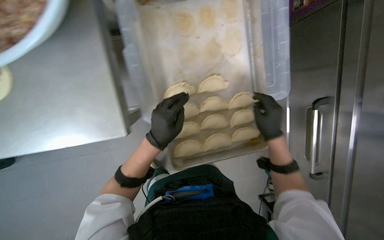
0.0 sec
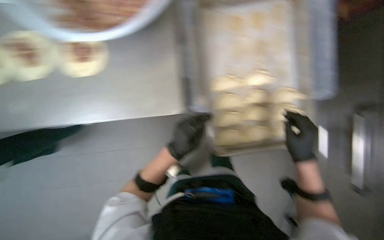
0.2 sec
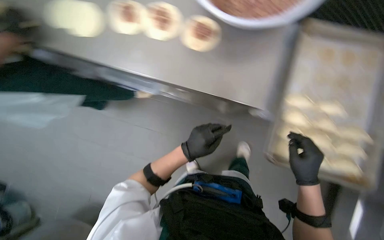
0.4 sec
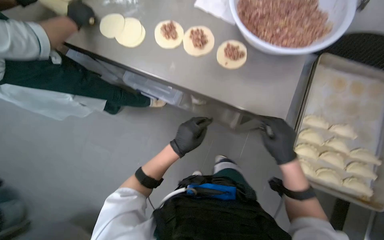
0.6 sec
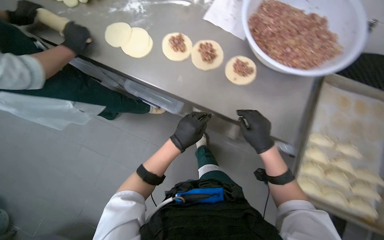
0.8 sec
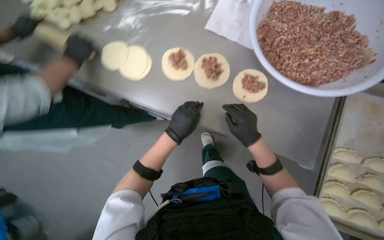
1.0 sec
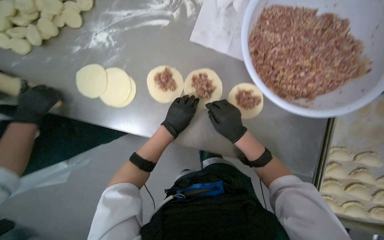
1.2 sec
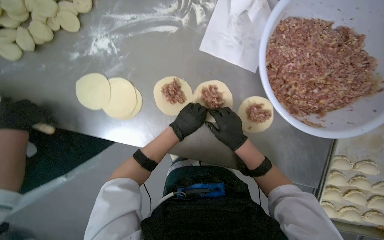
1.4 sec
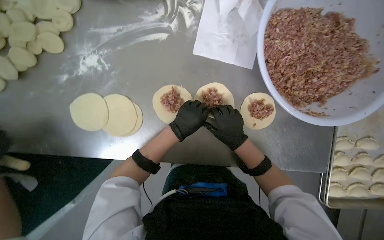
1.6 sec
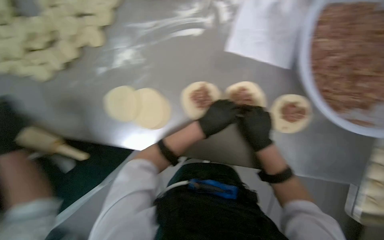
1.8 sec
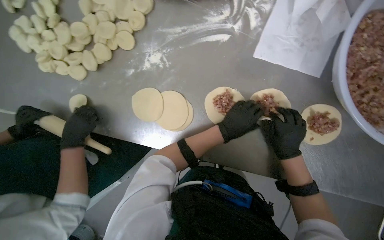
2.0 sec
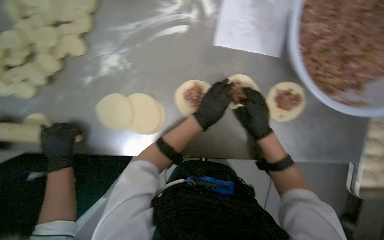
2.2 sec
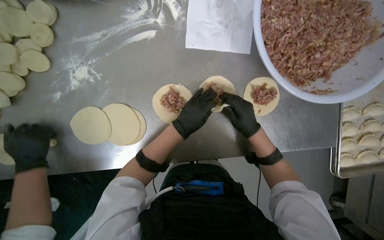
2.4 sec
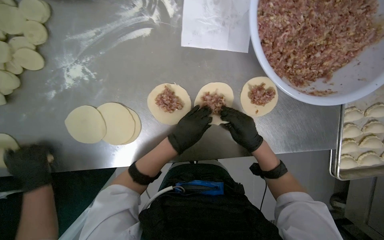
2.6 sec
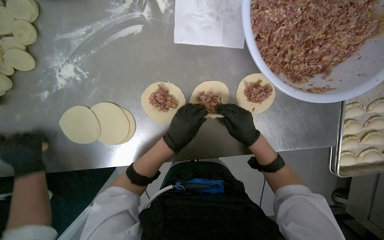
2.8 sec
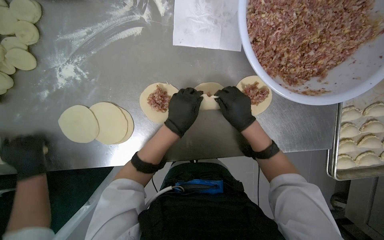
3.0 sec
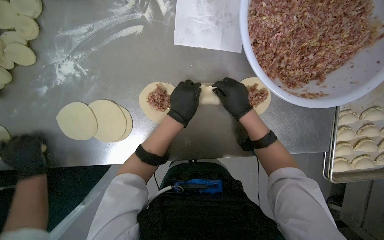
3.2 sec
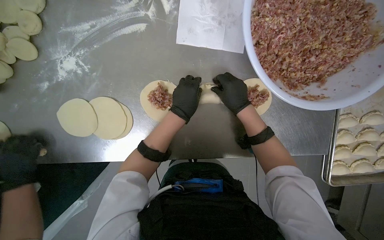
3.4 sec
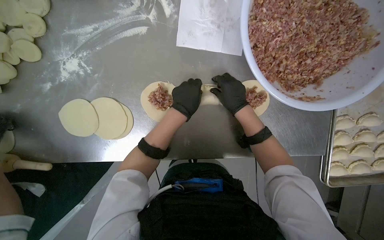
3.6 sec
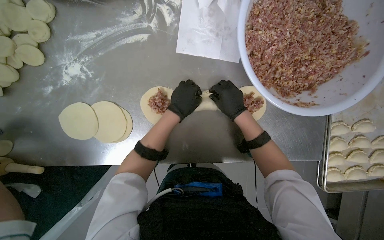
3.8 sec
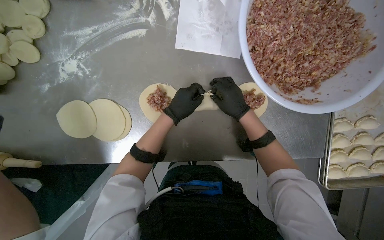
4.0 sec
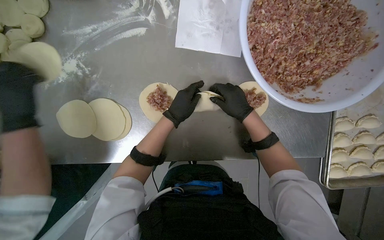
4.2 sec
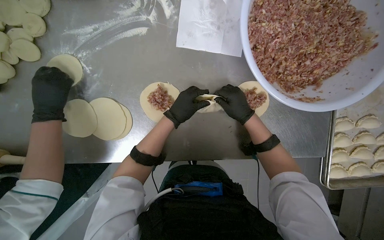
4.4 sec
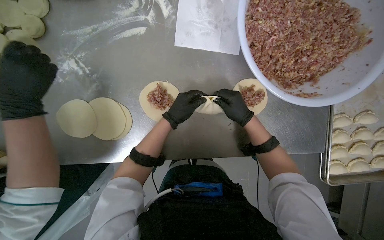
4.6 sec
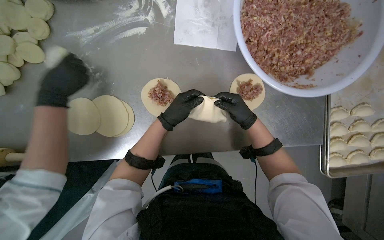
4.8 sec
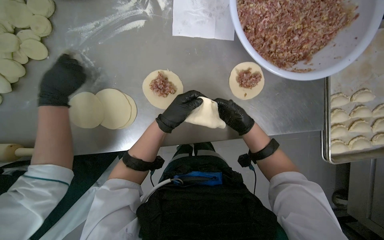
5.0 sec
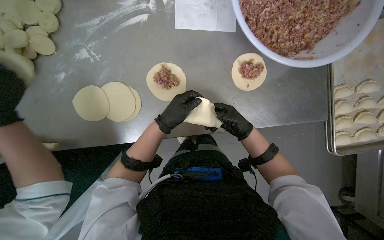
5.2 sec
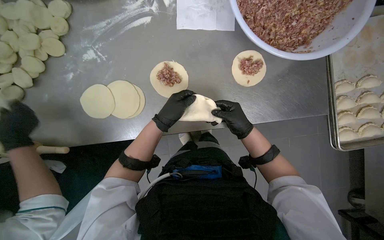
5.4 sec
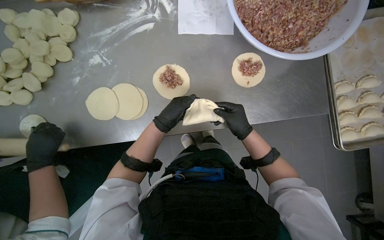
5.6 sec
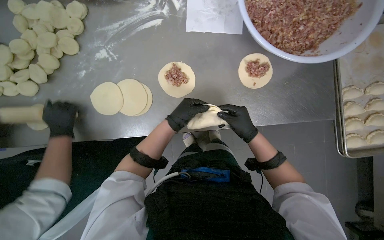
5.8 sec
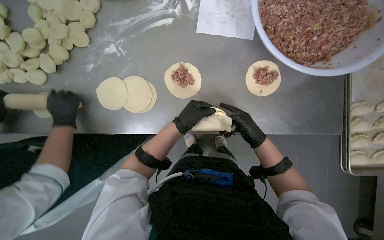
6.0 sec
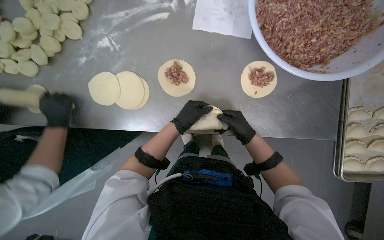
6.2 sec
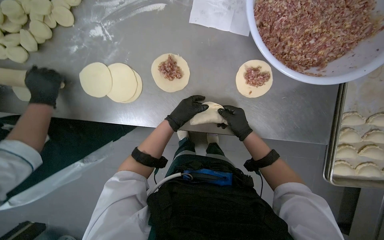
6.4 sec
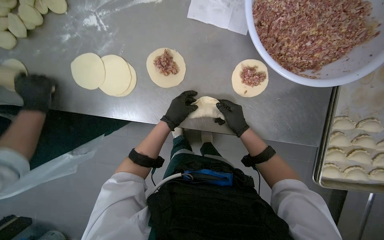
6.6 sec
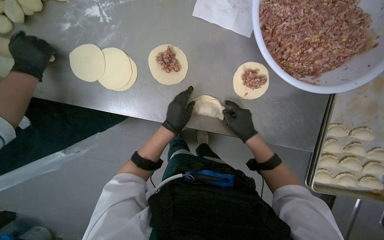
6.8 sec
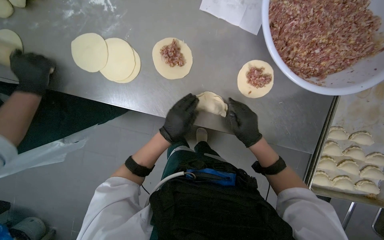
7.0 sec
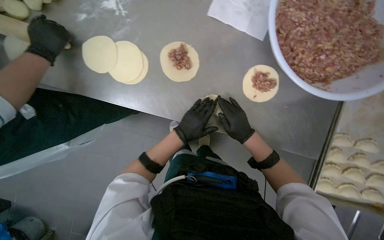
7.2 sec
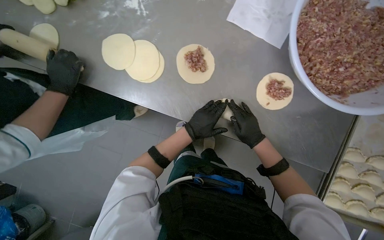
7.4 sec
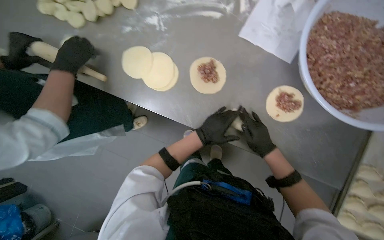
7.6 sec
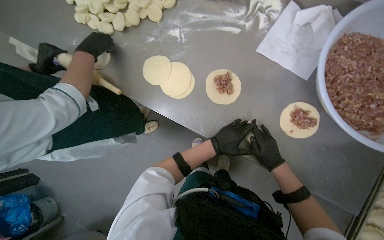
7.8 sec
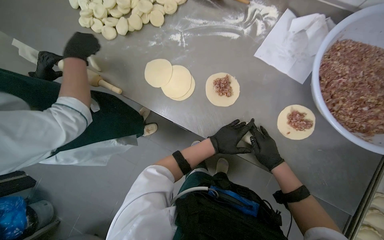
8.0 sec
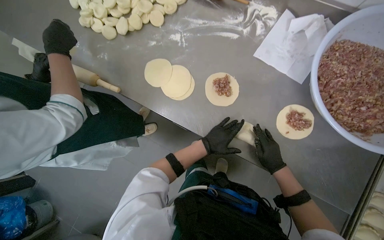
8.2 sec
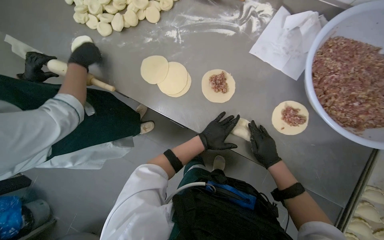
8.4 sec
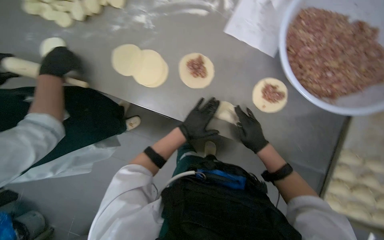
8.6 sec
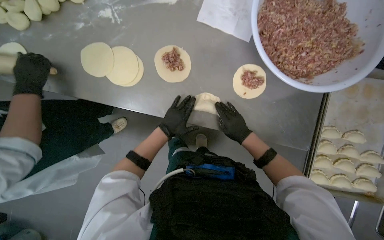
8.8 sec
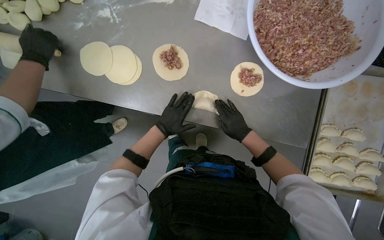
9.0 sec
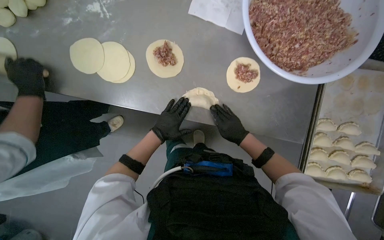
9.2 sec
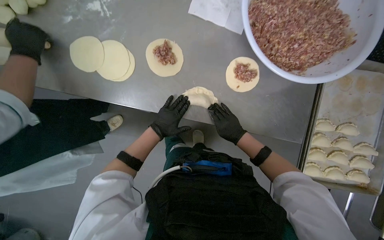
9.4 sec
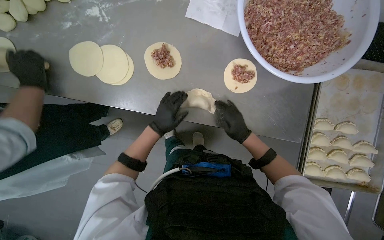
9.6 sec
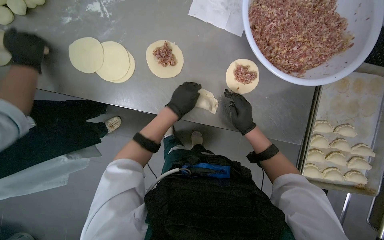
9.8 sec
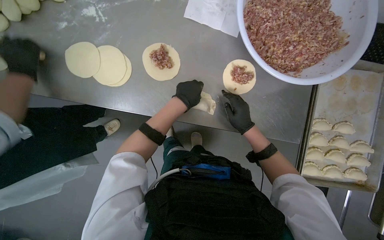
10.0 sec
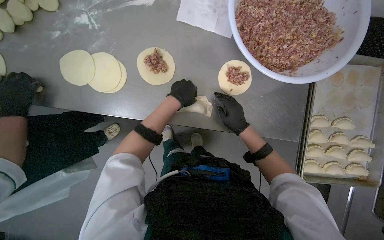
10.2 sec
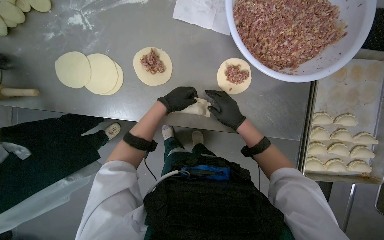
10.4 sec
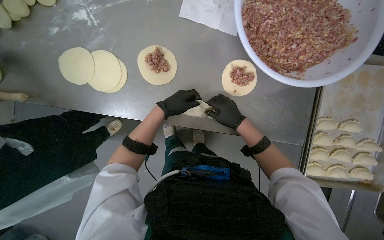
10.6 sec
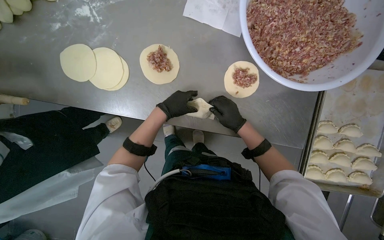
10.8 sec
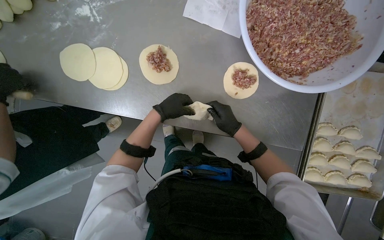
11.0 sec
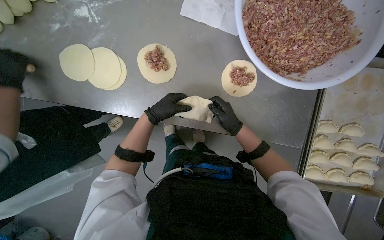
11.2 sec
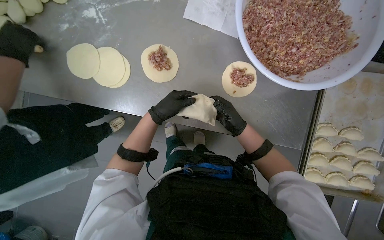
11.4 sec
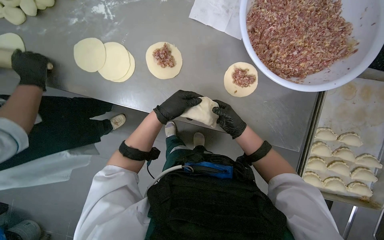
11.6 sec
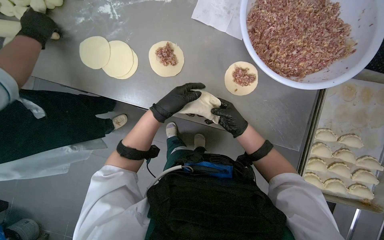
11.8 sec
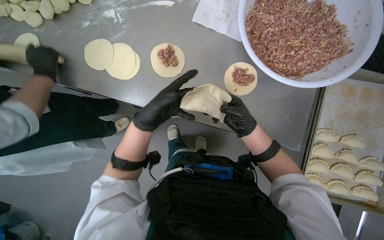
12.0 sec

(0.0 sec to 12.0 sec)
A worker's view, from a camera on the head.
Job: preparing food.
The whole recording: Preparing meat-filled dumplings. The worker places meat filling onto dough circles, seals them, and places them onto a tray.
0.0 sec - 1.6 sec: The head travels about 50 cm.
3.0 sec - 4.4 sec: The hands are busy where they are.
4.4 sec - 6.0 sec: The right hand goes roughly 15 cm down the picture.
7.6 sec - 9.0 sec: The hands make small movements and keep their place.
9.0 sec - 10.4 sec: The left hand heads up the picture, covering approximately 10 cm.
10.4 sec - 12.0 sec: The left hand heads down the picture and nearer to the camera, covering roughly 15 cm.

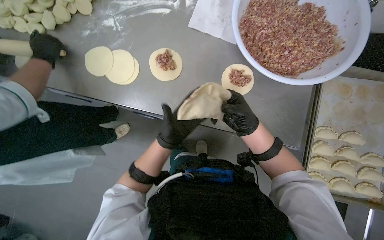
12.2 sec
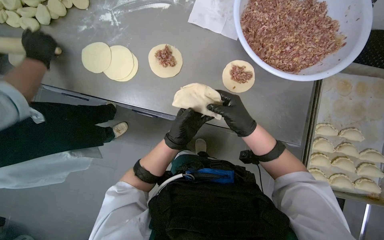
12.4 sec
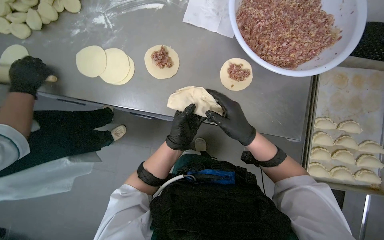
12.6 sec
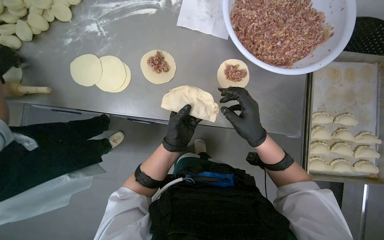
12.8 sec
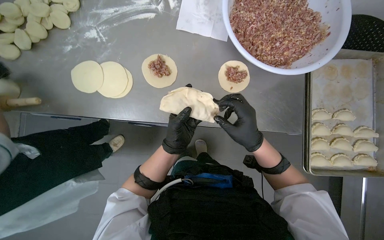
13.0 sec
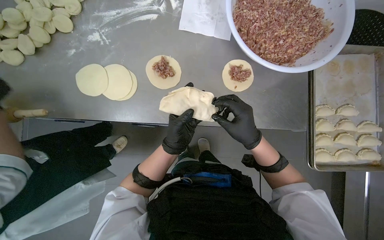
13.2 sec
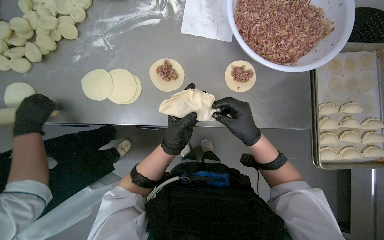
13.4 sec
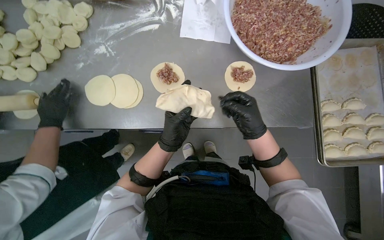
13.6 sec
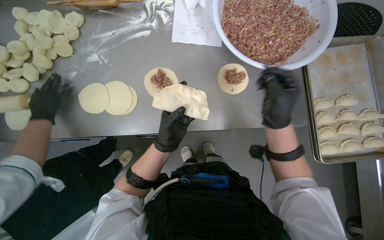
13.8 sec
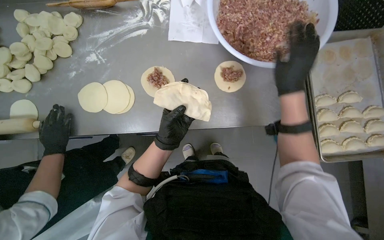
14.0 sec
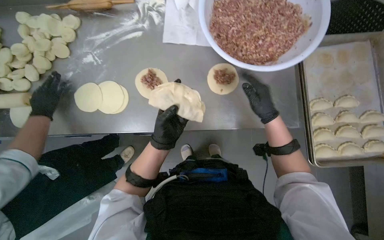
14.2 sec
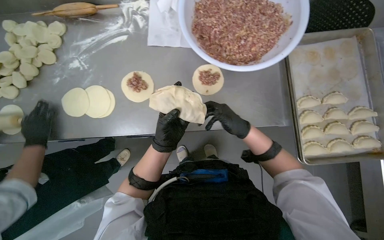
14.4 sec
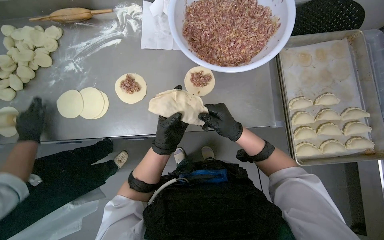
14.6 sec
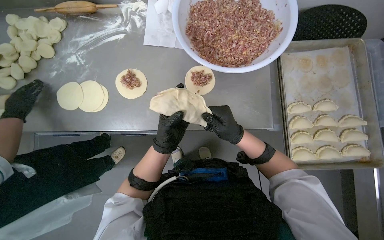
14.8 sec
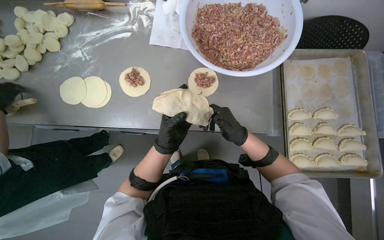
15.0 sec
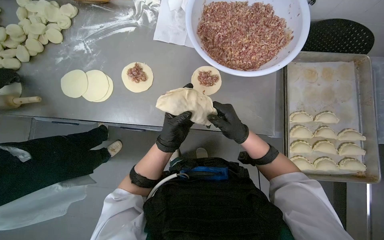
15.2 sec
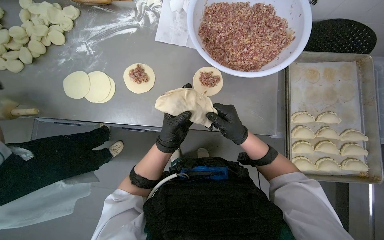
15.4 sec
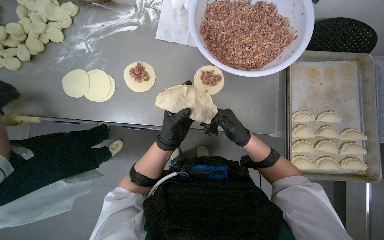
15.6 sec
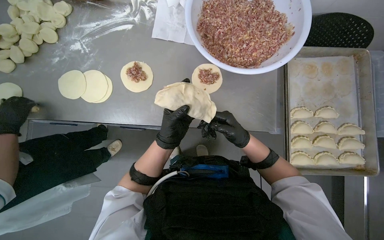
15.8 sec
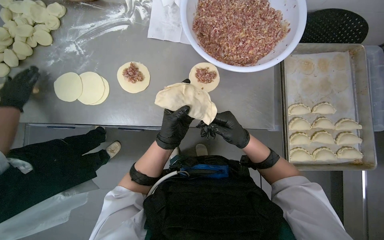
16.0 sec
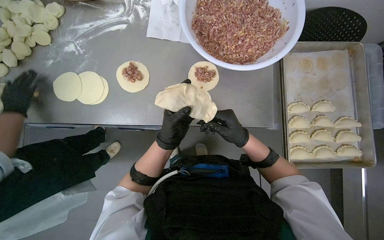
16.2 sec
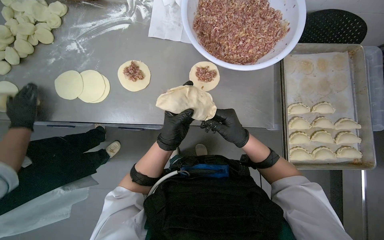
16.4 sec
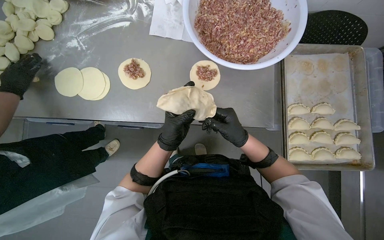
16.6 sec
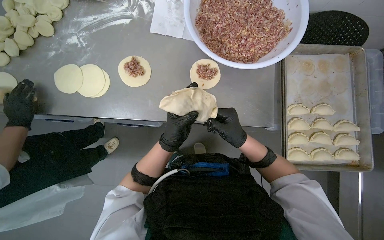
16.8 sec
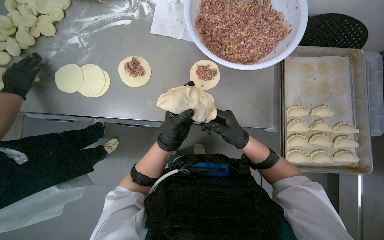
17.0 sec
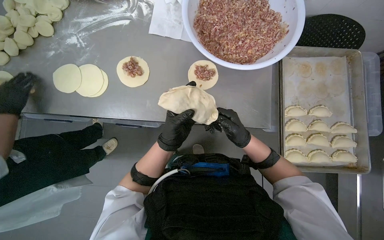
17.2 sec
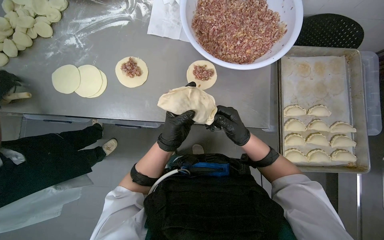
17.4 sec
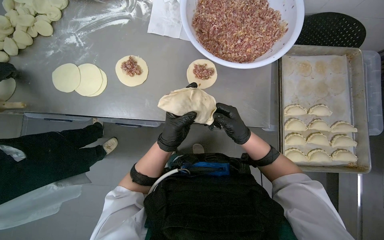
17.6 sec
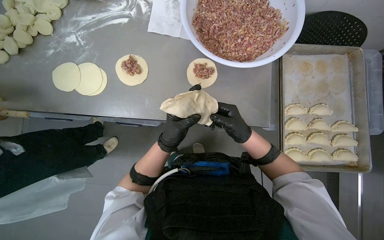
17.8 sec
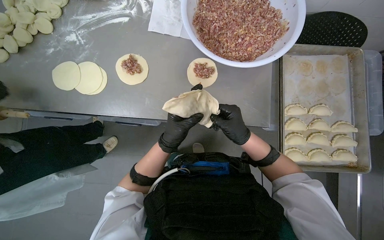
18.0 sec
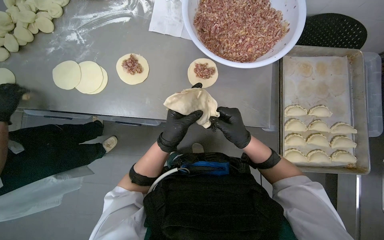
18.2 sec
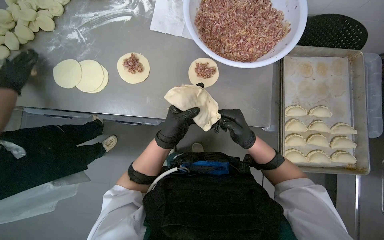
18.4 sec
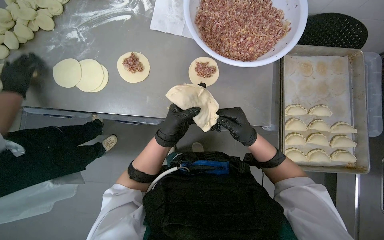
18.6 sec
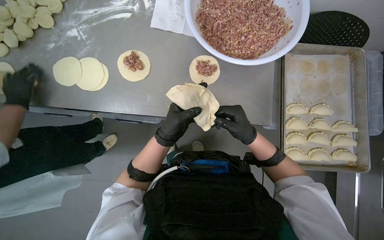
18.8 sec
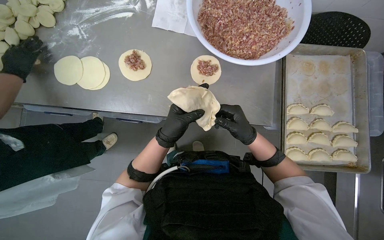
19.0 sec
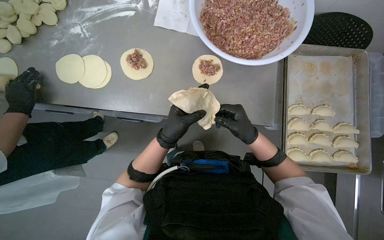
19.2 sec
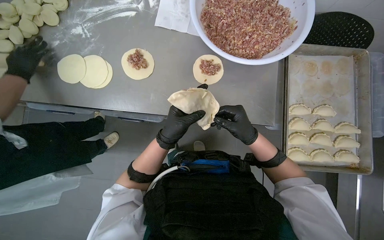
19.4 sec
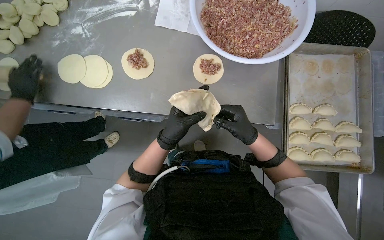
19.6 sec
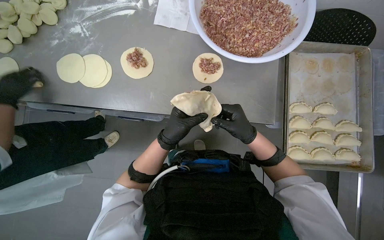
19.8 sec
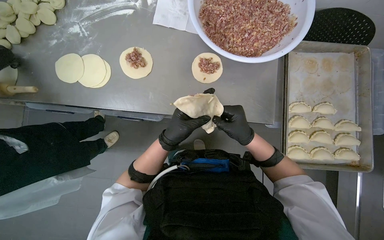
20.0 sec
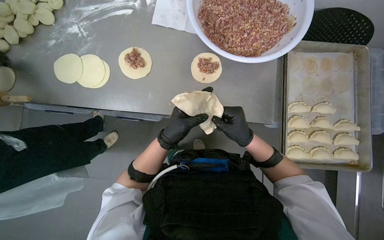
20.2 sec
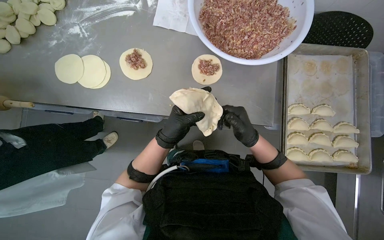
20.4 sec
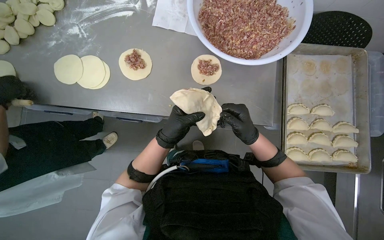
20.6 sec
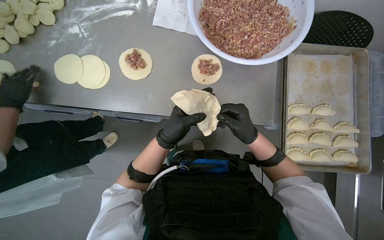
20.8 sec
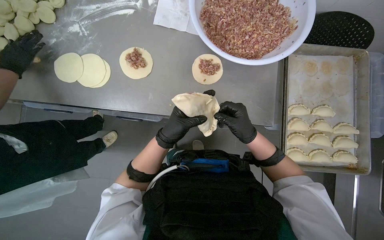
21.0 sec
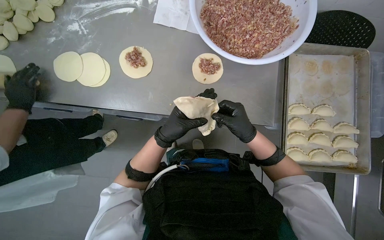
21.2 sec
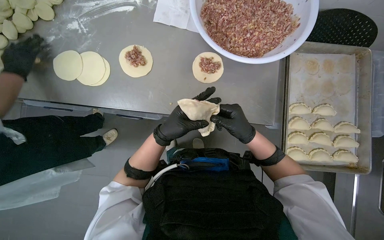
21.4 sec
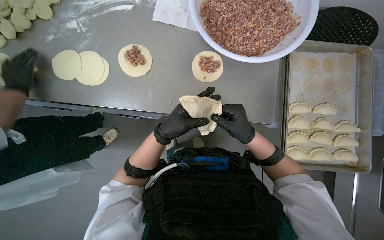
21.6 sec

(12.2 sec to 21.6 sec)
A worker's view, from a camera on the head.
Job: preparing food.
The whole recording: Preparing meat-filled dumplings. The worker places meat filling onto dough circles, seals them, and places them onto a tray.
12.2 sec - 13.8 sec: The right hand goes about 10 cm nearer to the camera.
15.4 sec - 21.6 sec: The hands make small movements and keep their place.
